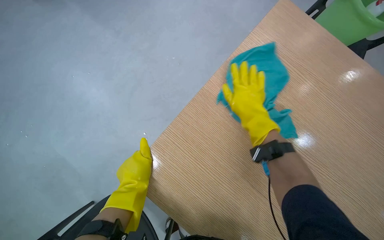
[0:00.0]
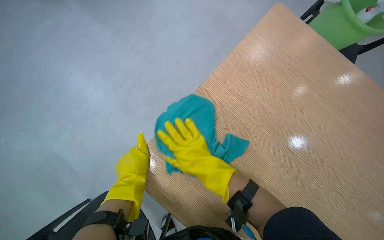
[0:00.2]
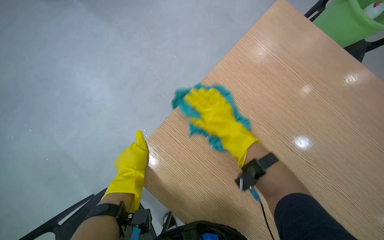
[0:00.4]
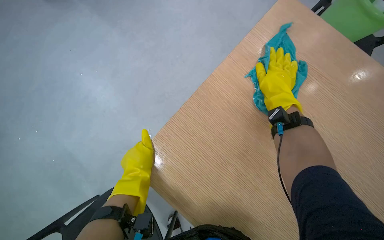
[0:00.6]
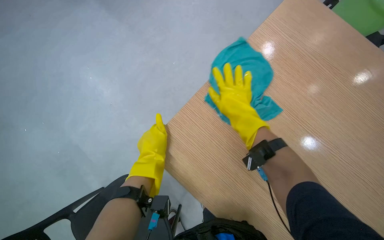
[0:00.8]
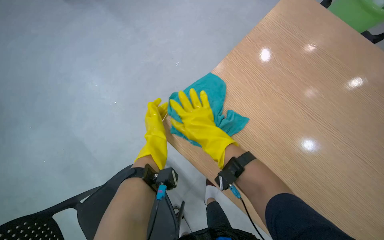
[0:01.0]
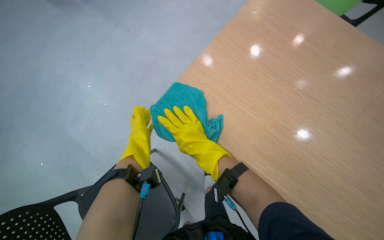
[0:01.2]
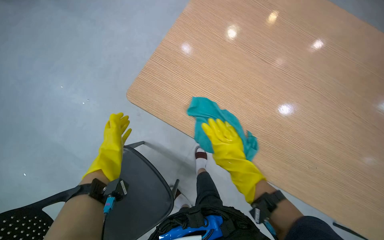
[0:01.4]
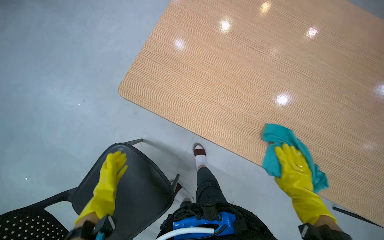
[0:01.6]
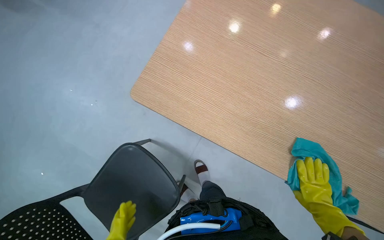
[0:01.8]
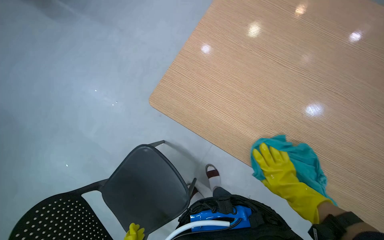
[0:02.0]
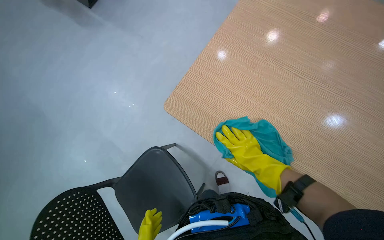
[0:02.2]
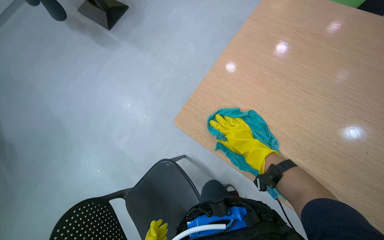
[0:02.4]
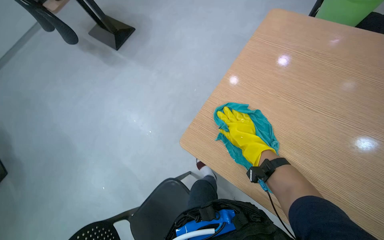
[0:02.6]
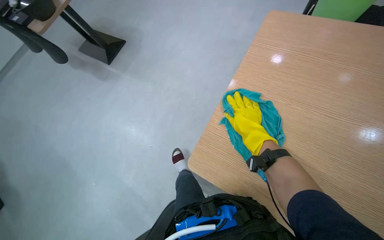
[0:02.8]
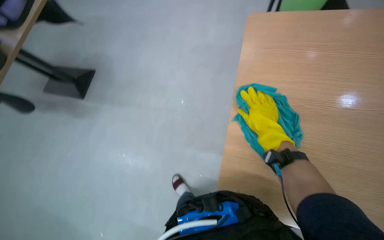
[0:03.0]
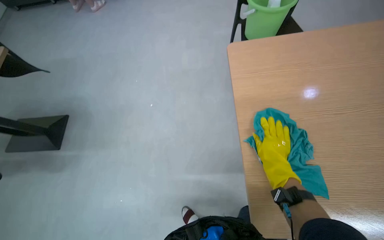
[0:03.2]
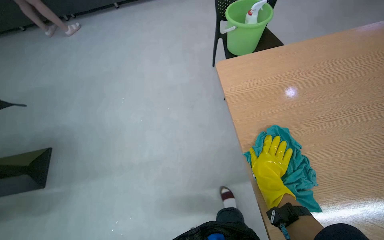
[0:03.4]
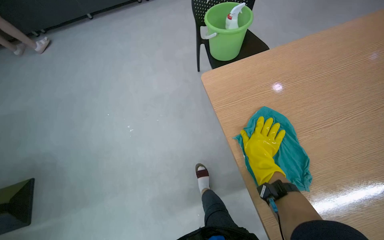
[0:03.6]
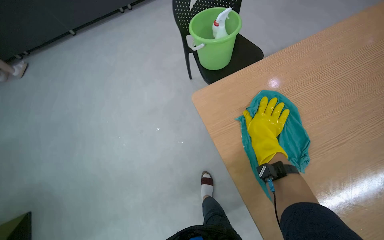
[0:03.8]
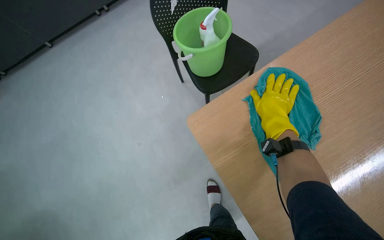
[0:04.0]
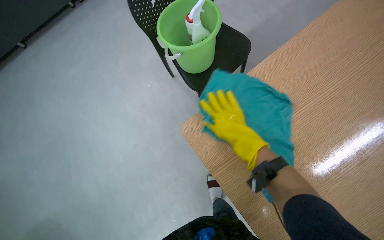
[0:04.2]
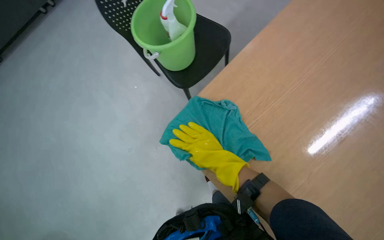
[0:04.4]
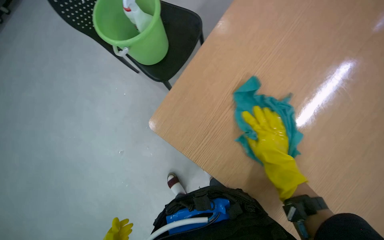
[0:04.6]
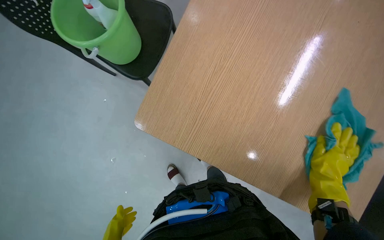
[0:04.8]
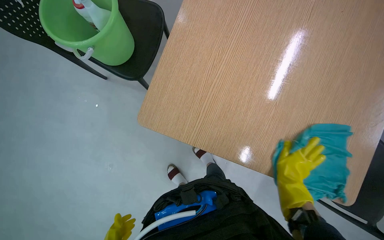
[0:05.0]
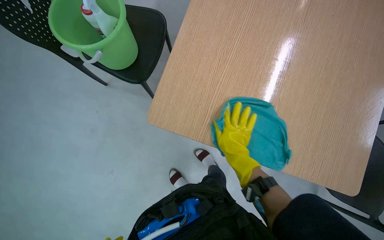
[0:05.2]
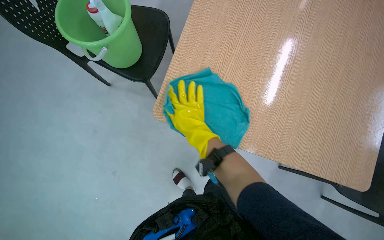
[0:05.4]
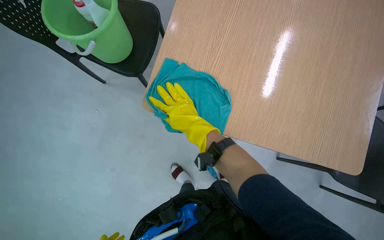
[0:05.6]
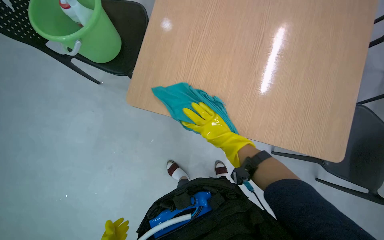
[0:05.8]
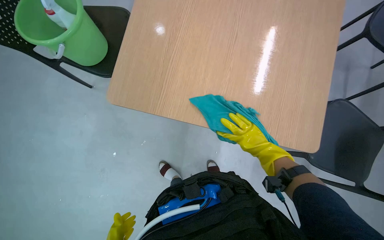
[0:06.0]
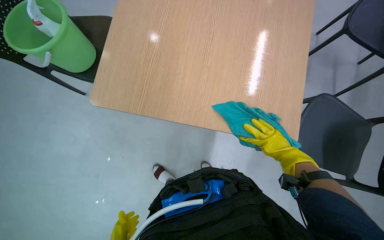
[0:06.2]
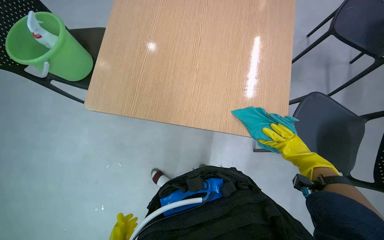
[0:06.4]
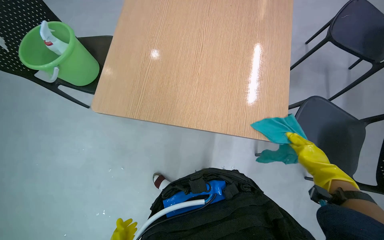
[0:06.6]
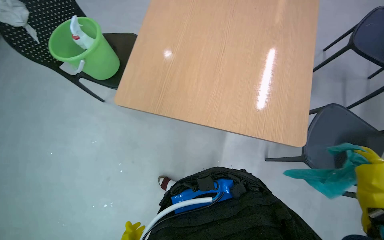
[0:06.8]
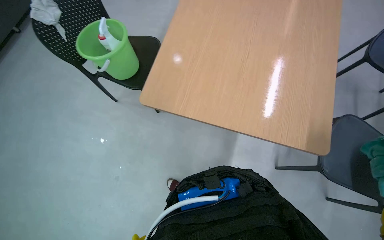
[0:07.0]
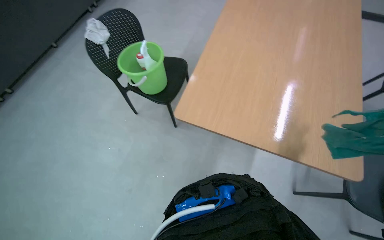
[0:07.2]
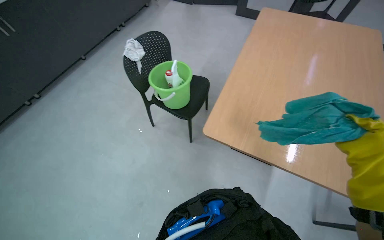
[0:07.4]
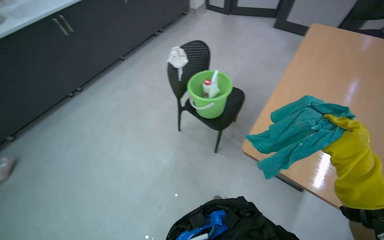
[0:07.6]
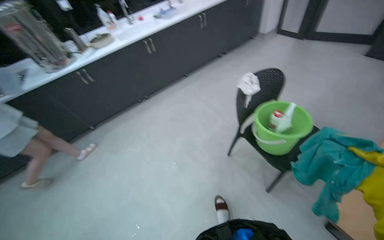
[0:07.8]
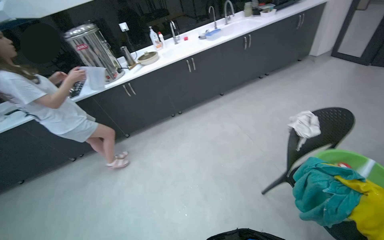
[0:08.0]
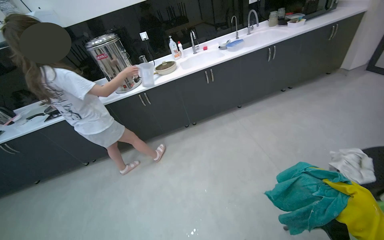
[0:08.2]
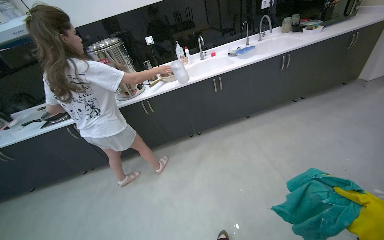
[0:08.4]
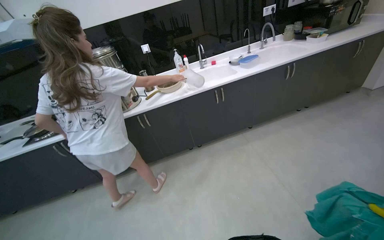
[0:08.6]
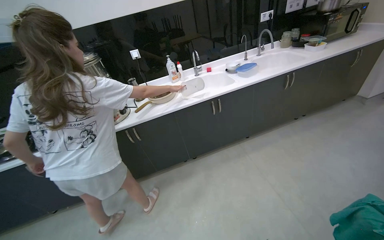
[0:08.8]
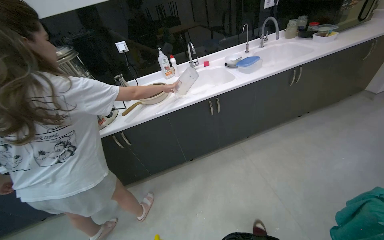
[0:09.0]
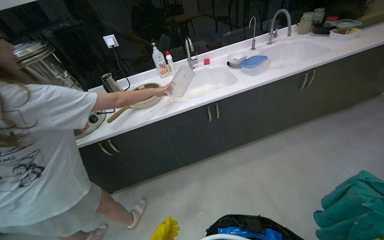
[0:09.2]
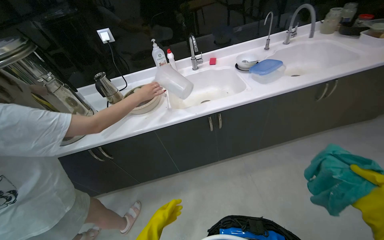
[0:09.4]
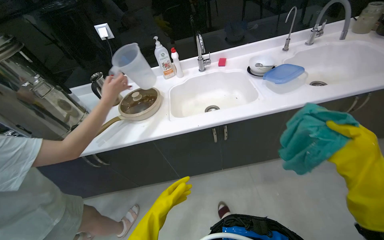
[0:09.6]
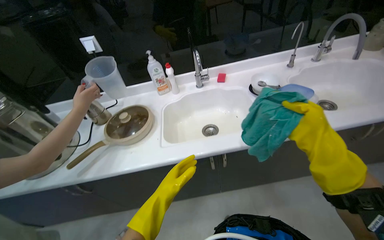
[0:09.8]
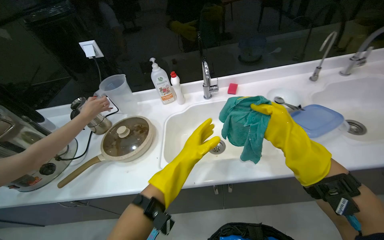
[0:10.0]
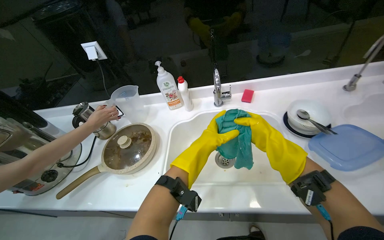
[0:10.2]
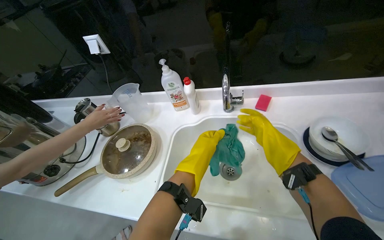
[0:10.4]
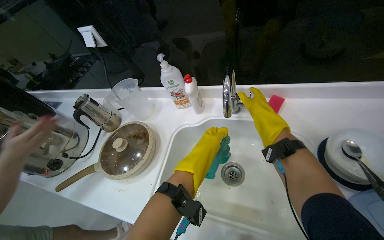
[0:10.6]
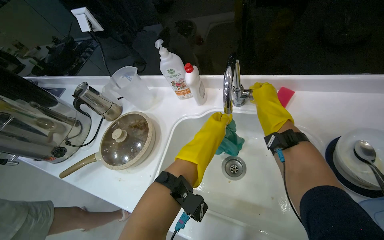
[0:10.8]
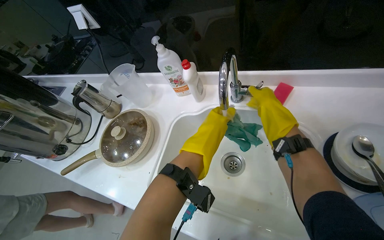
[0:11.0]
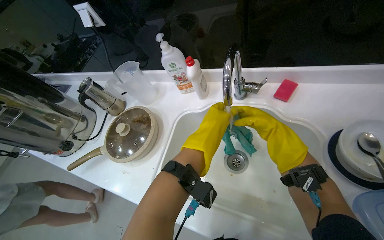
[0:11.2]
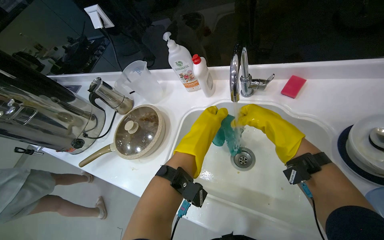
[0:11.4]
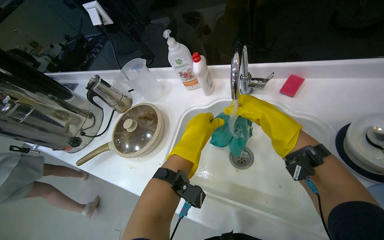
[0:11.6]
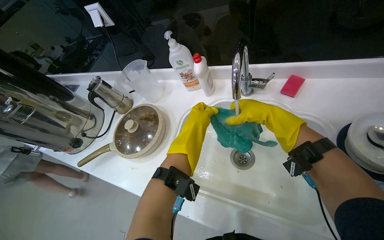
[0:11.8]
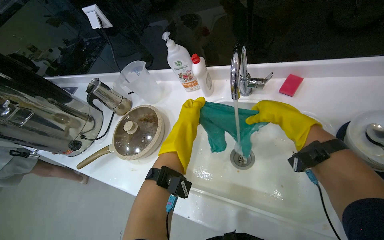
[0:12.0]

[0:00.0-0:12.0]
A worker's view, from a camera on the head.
Job: wiping surfaces.
The whole recording: Cleaning wooden table. The worker wipes the wooden table surface with a blue cleaning cloth.
0:00.0 to 0:01.6: The right hand swings left and right, some 35 cm each way, with 3 reversals. The left hand goes about 25 cm to the left and farther from the camera.
0:04.4 to 0:06.0: The scene rotates counterclockwise by roughly 30 degrees.
0:06.0 to 0:07.6: The head turns to the left by roughly 35 degrees. The view tips upward by some 20 degrees.
0:07.6 to 0:09.0: The head travels roughly 1 m. The head turns to the left by approximately 40 degrees. The view tips upward by about 10 degrees.
0:09.0 to 0:10.4: The camera travels some 1 m. The wearer looks roughly 25 degrees further to the left. The view tips downward by roughly 15 degrees.

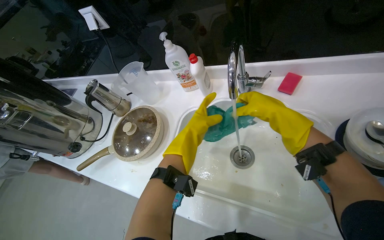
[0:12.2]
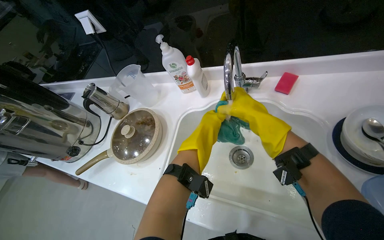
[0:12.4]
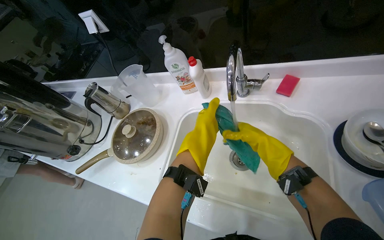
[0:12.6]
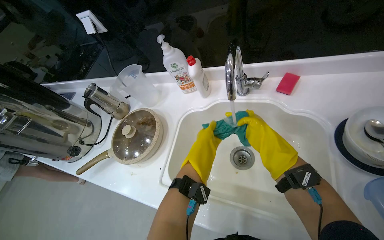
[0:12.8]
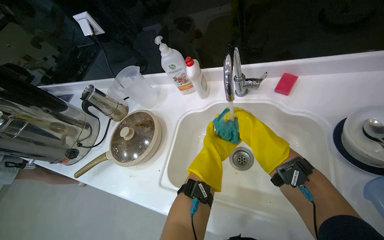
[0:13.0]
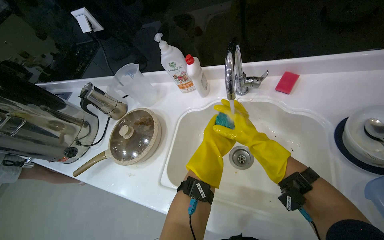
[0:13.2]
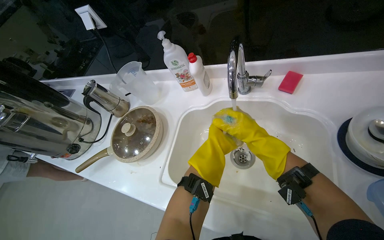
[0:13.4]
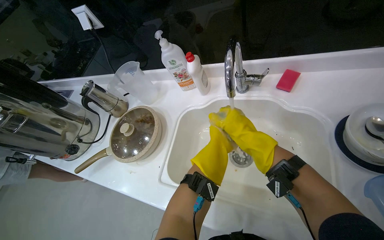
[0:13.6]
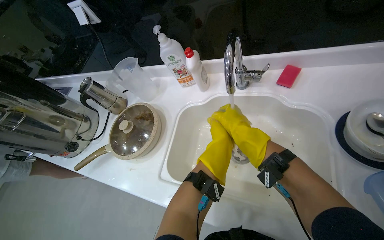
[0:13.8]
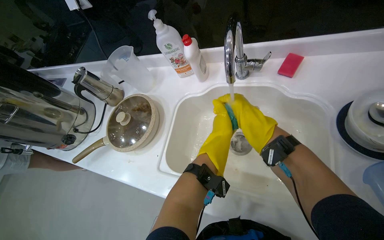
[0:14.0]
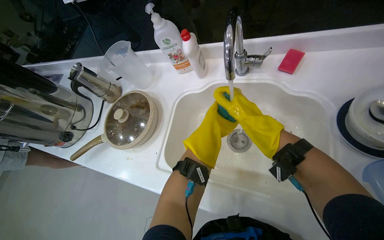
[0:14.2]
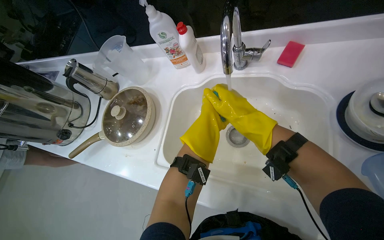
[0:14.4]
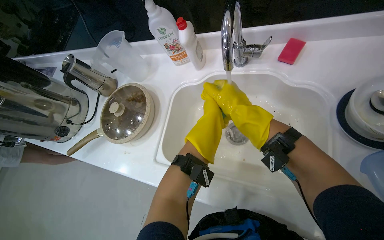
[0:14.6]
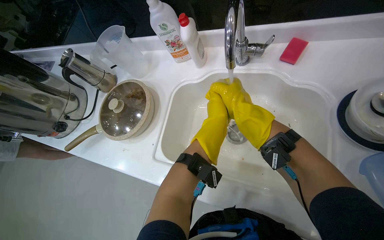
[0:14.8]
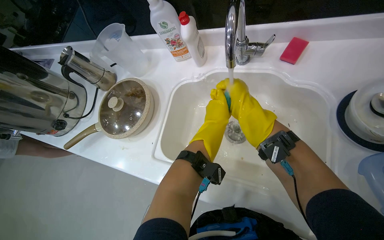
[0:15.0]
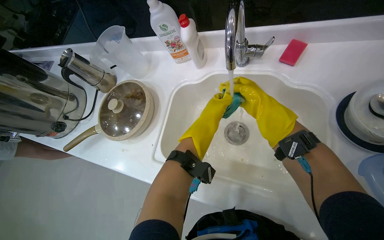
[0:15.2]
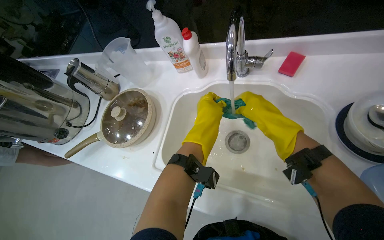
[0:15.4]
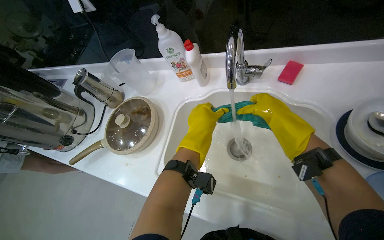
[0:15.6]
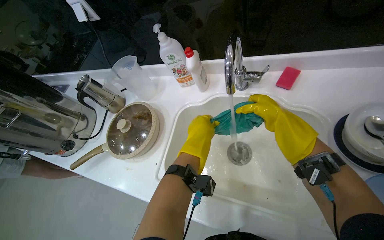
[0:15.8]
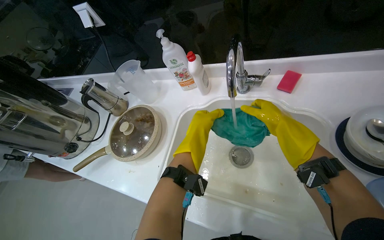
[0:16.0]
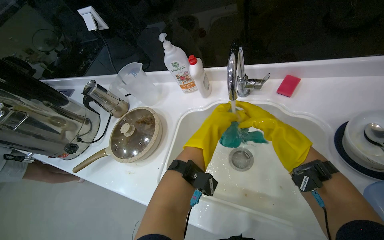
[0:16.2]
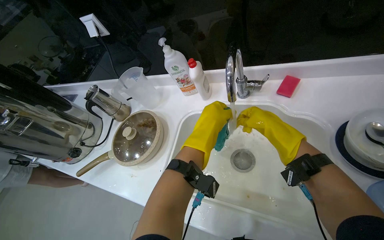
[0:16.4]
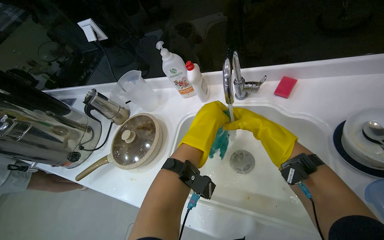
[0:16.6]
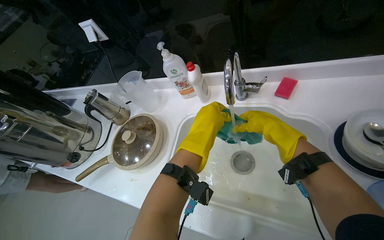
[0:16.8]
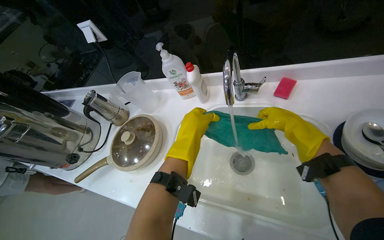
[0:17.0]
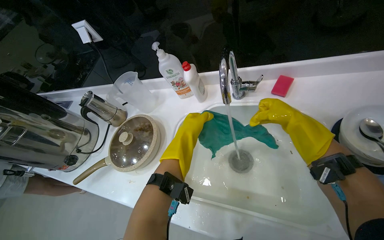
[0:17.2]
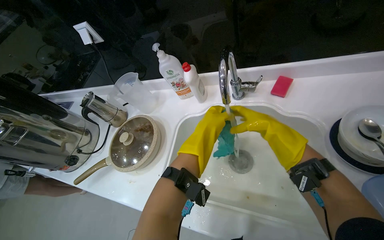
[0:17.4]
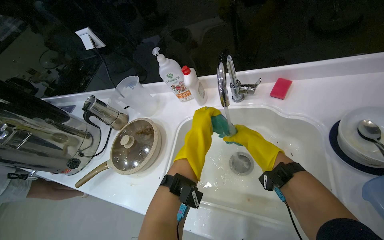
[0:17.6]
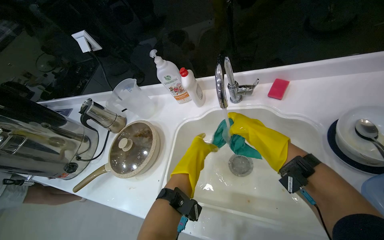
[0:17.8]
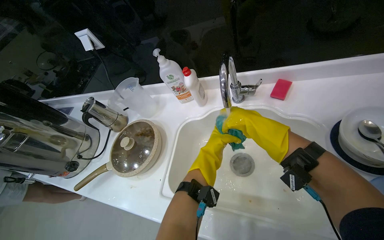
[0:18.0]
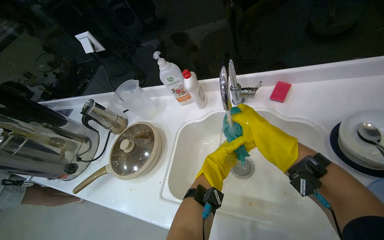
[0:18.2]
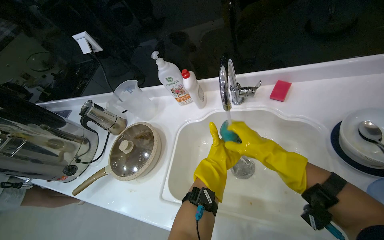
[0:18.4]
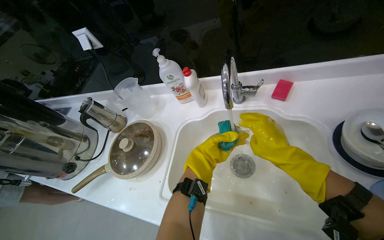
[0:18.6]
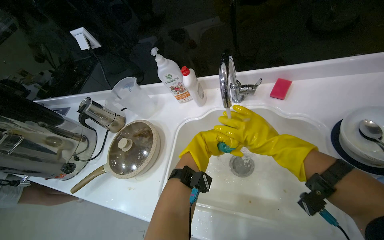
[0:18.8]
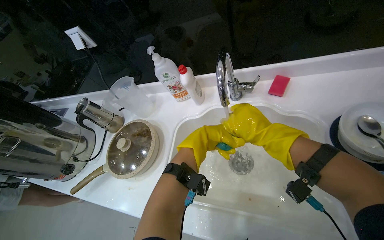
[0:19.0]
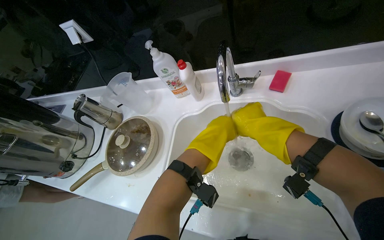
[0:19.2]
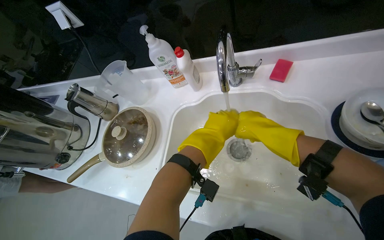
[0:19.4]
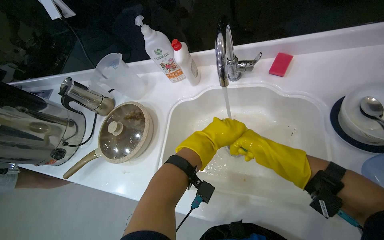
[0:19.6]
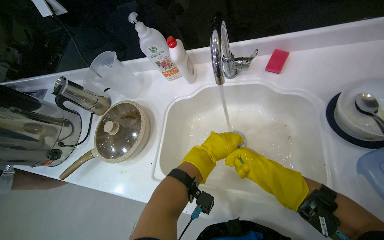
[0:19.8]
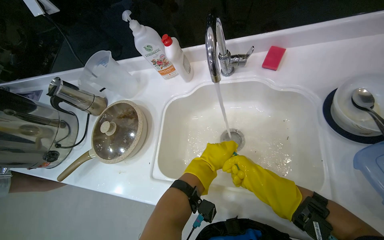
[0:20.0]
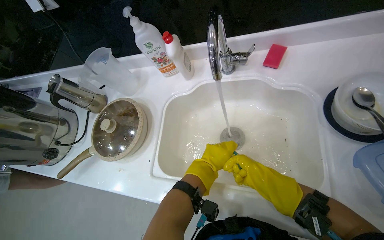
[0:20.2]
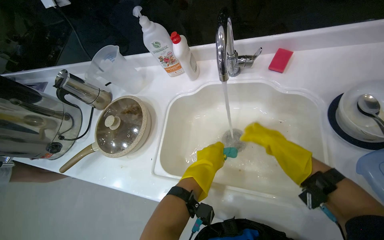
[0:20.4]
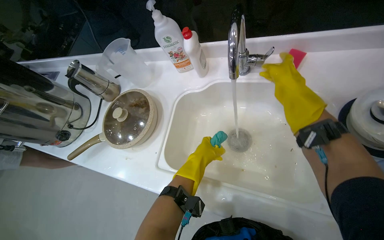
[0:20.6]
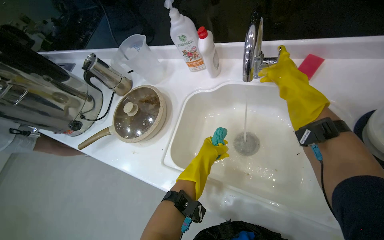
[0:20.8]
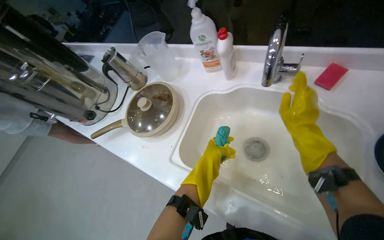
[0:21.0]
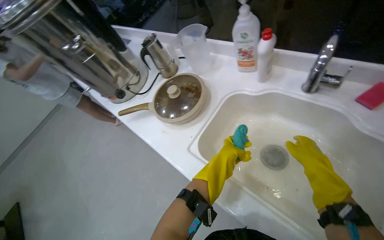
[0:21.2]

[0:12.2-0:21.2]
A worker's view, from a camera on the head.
Job: wiping surfaces.
The whole recording: Cleaning wooden table. The worker wipes the wooden table surface with a blue cleaning cloth.
0:13.8 to 0:15.2: The right hand travels to the right by some 10 cm.
0:15.2 to 0:16.6: The left hand travels nearer to the camera by approximately 20 cm.
0:16.6 to 0:18.2: The left hand moves farther from the camera and down the picture, roughly 30 cm.
0:18.2 to 0:19.8: The right hand heads down the picture and nearer to the camera, covering roughly 20 cm. The left hand heads nearer to the camera, covering some 10 cm.
0:19.8 to 0:21.2: The wearer's head swings approximately 30 degrees to the left.
